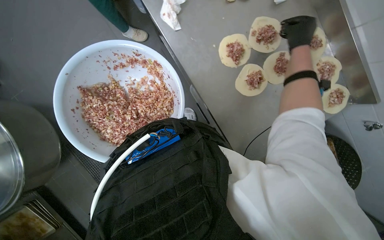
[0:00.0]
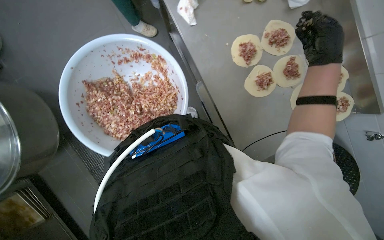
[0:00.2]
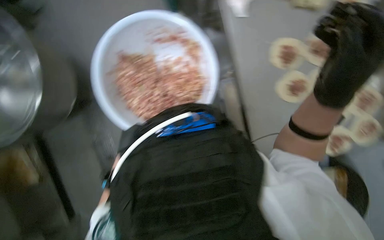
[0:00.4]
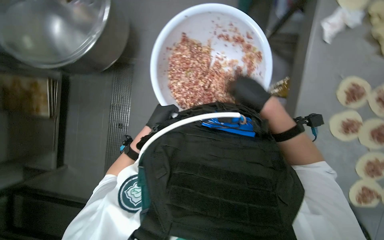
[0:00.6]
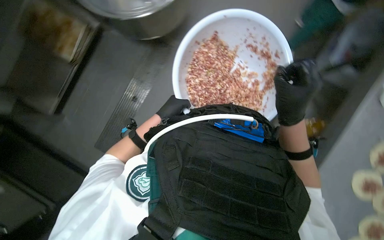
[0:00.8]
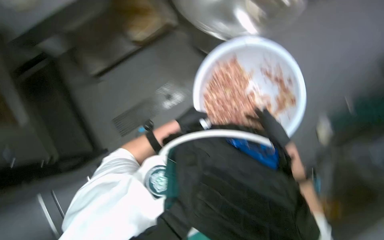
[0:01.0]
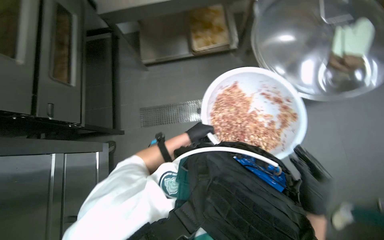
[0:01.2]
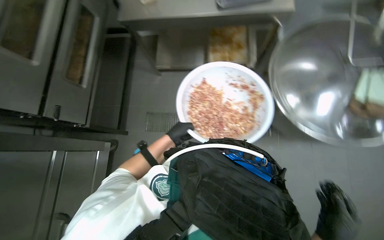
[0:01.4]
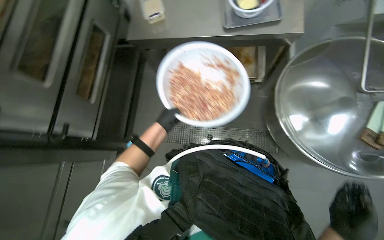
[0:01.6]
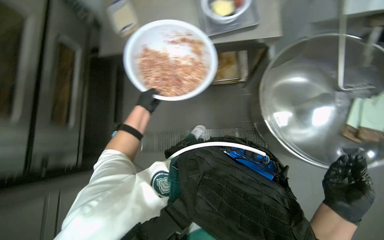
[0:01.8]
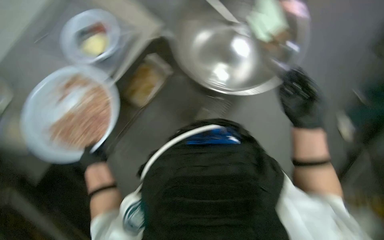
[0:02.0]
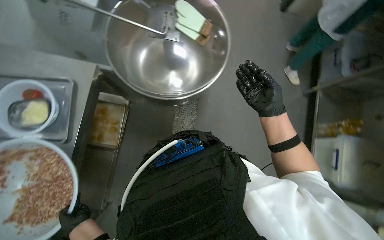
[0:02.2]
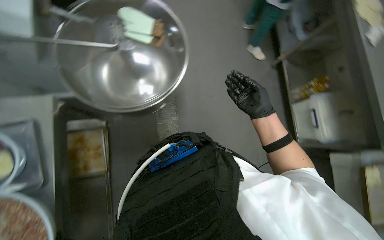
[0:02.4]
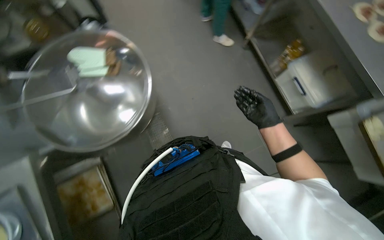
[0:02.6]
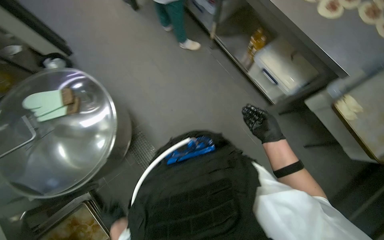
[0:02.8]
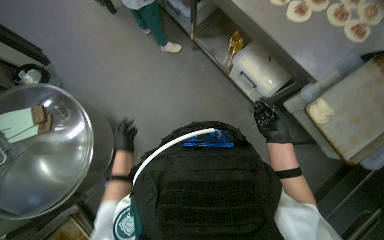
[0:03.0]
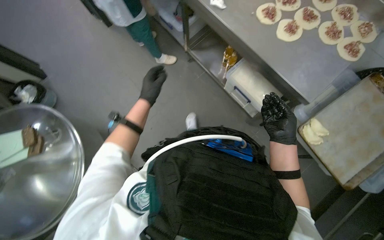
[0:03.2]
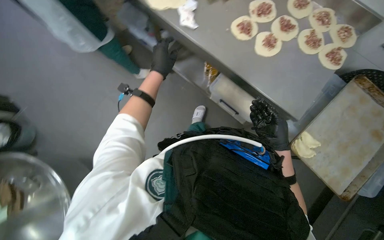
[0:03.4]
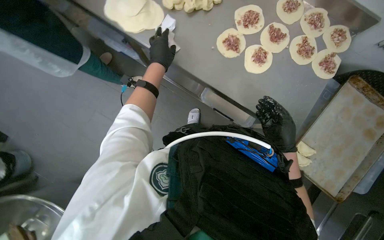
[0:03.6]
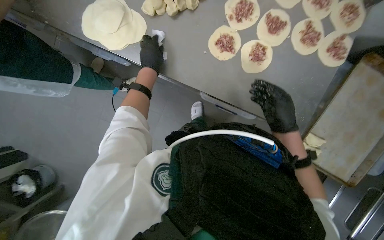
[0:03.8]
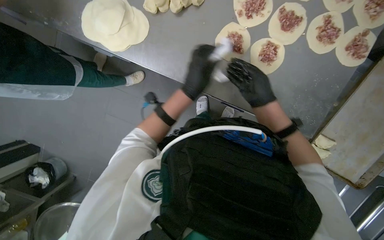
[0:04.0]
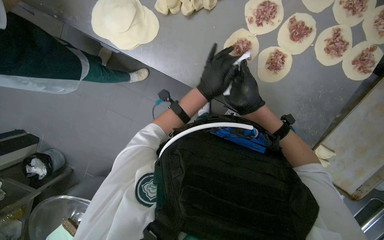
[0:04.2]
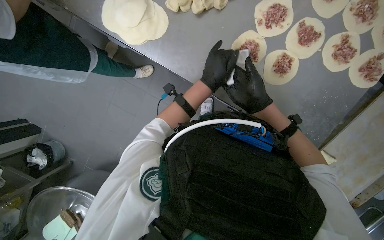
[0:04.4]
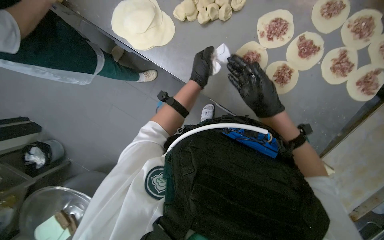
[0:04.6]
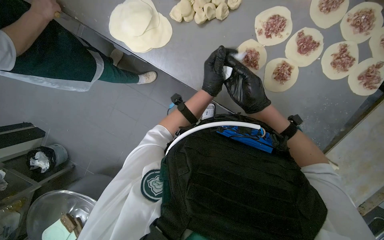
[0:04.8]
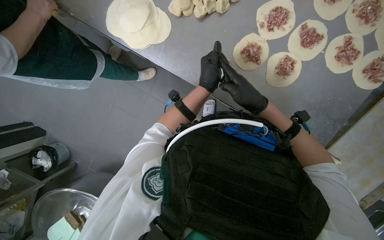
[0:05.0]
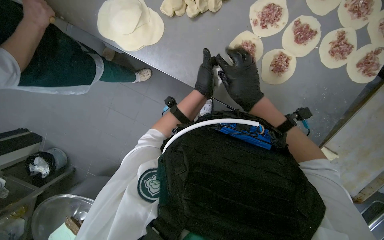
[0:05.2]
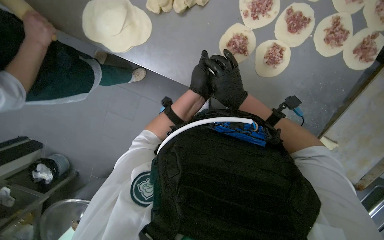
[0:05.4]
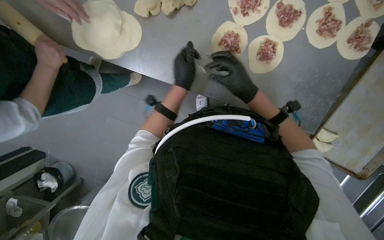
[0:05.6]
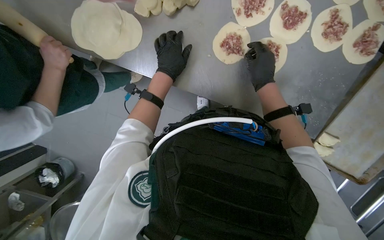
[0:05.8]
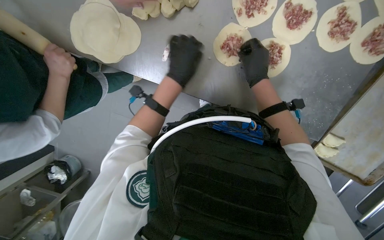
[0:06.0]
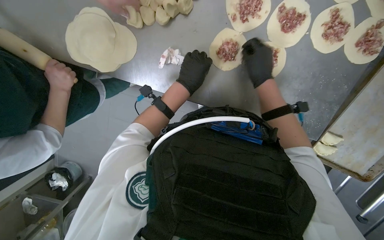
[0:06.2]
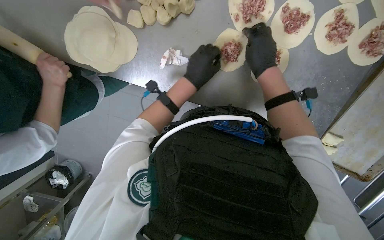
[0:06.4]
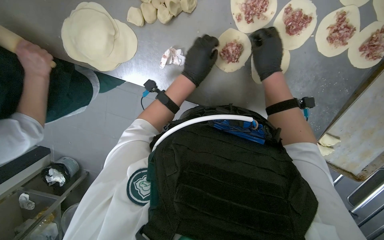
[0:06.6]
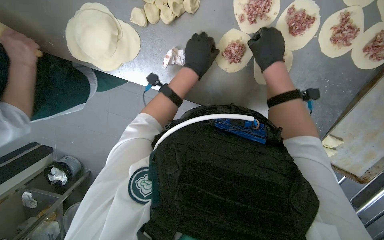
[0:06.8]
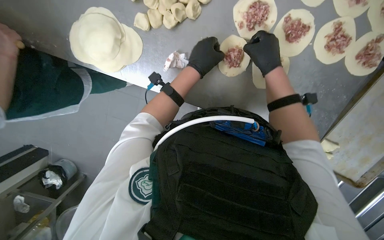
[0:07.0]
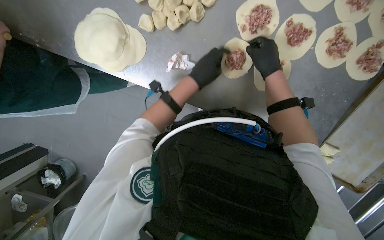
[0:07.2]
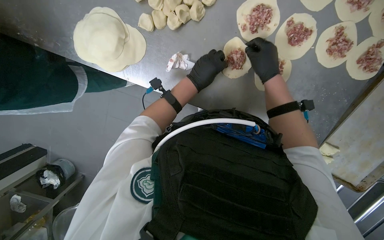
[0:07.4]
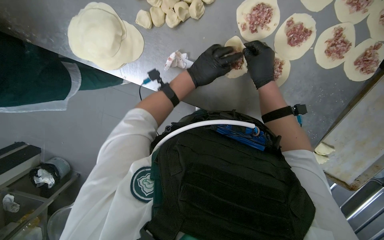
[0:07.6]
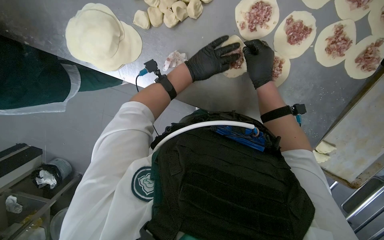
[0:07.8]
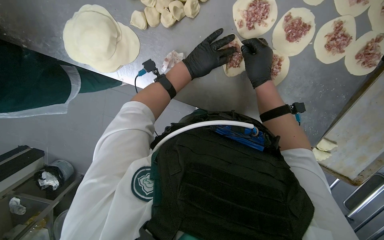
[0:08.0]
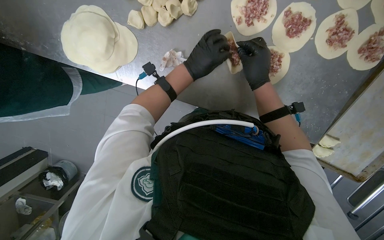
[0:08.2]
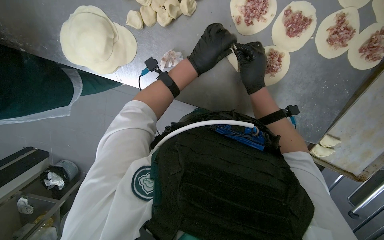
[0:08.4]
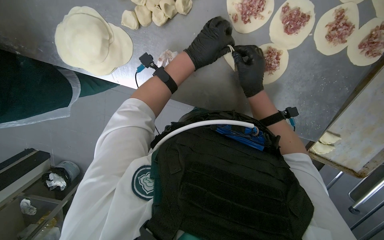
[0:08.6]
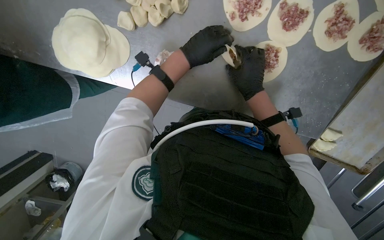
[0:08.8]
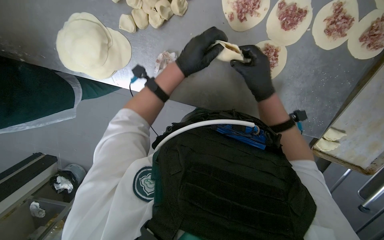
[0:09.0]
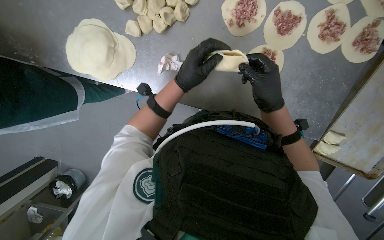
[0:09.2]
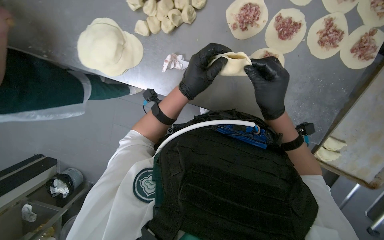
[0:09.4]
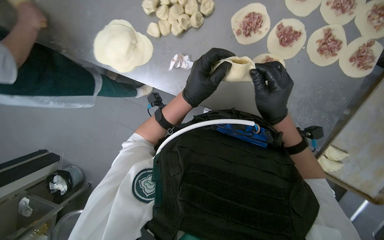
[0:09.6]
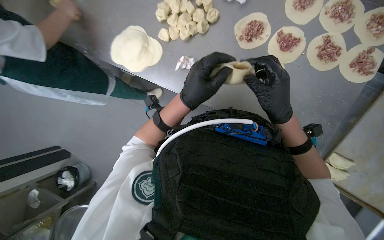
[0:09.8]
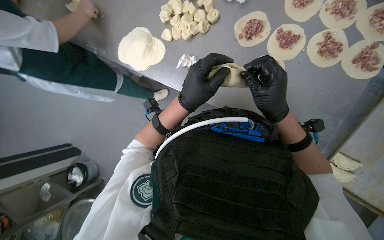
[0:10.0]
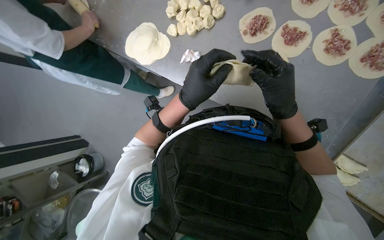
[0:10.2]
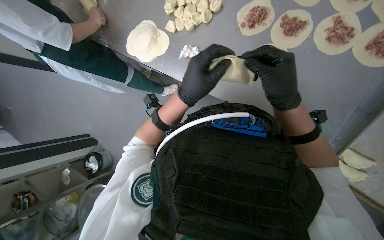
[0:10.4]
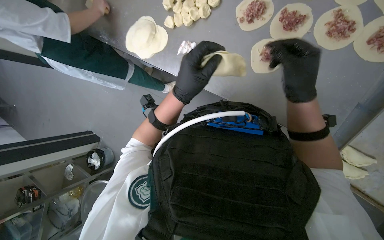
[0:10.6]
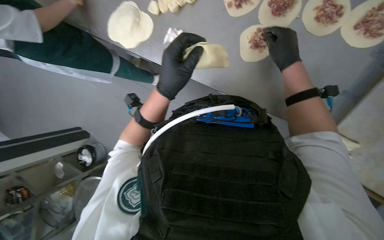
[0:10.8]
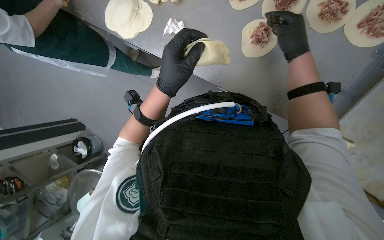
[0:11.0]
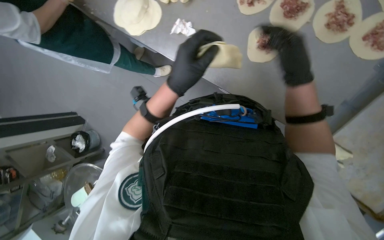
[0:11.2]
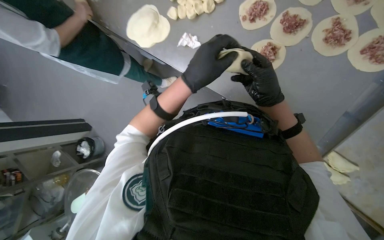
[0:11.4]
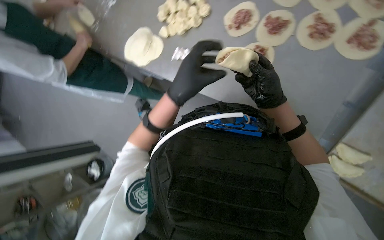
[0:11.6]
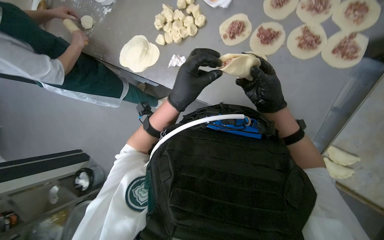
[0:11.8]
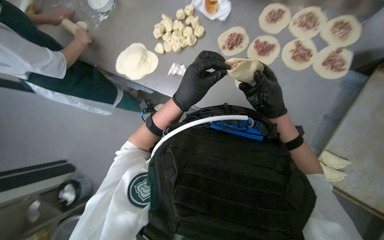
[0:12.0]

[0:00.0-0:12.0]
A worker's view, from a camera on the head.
Job: preparing food.
The whole recording: Making meat dumplings. The worker adds meat filling to dough circles, folds them, and places them on a tray.
0:00.0 to 0:01.6: The wearer looks about 75 degrees further to the left.
0:01.6 to 0:03.0: The camera travels approximately 60 cm. The scene turns some 60 degrees counterclockwise in the picture.
0:03.0 to 0:04.4: The camera travels about 80 cm. The wearer looks about 20 degrees further downward.
0:07.6 to 0:09.0: The hands are busy where they are.
0:09.0 to 0:10.4: The wearer looks approximately 20 degrees further to the left. The view tips upward by about 15 degrees. The left hand travels down the picture and nearer to the camera by roughly 35 cm. The right hand shifts roughly 15 cm nearer to the camera.
0:10.4 to 0:12.0: The right hand travels farther from the camera by approximately 10 cm, and goes up the picture and returns, approximately 10 cm each way.

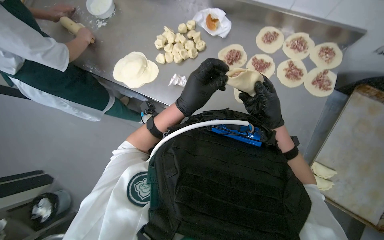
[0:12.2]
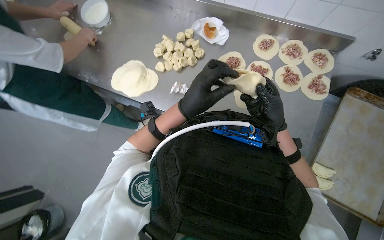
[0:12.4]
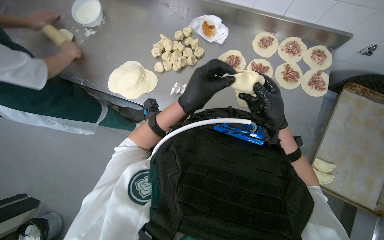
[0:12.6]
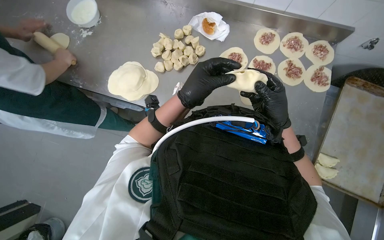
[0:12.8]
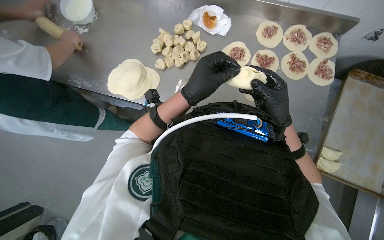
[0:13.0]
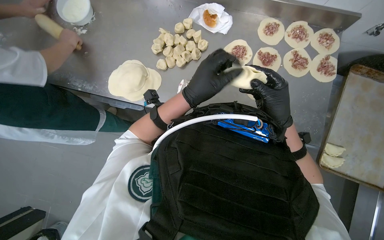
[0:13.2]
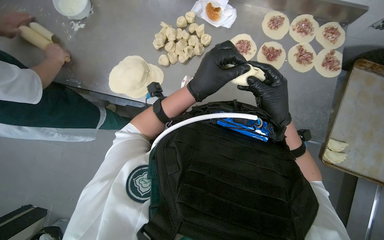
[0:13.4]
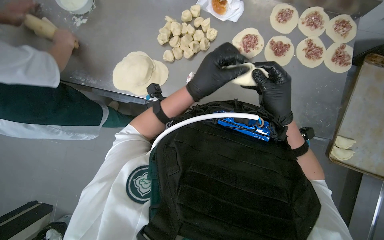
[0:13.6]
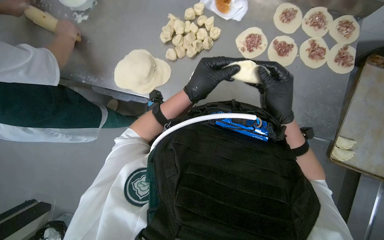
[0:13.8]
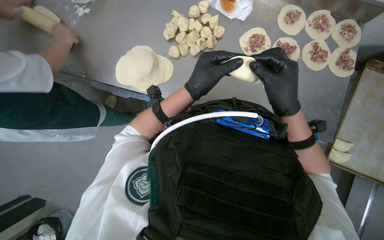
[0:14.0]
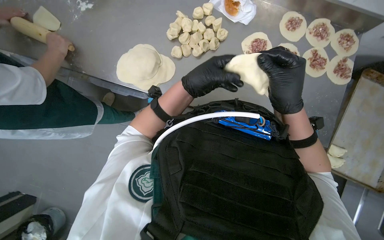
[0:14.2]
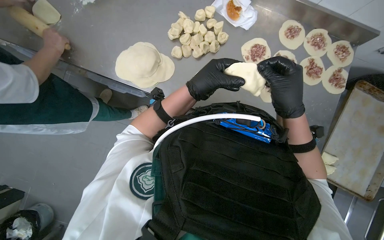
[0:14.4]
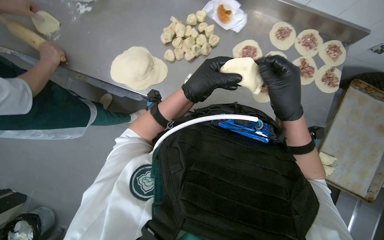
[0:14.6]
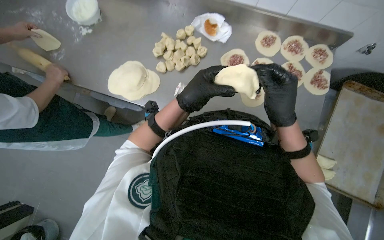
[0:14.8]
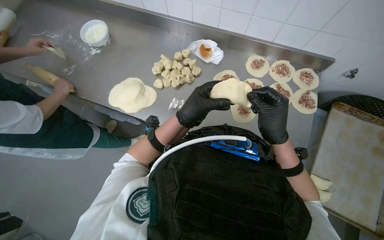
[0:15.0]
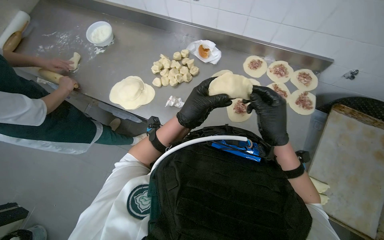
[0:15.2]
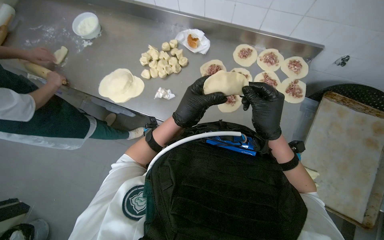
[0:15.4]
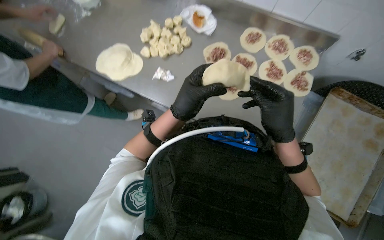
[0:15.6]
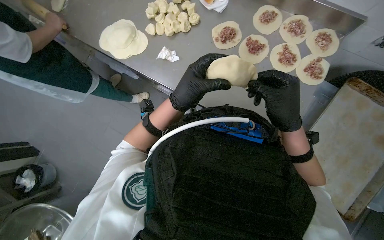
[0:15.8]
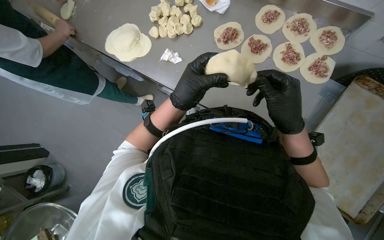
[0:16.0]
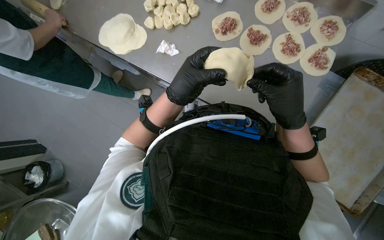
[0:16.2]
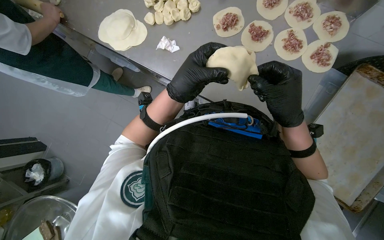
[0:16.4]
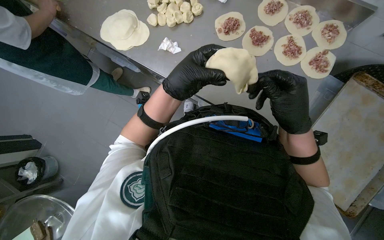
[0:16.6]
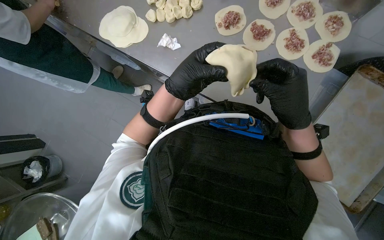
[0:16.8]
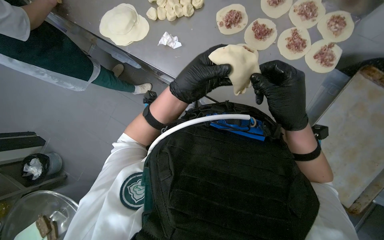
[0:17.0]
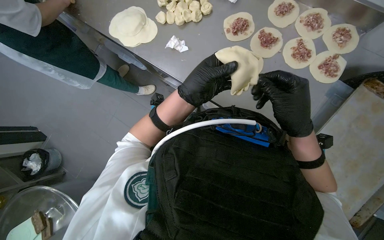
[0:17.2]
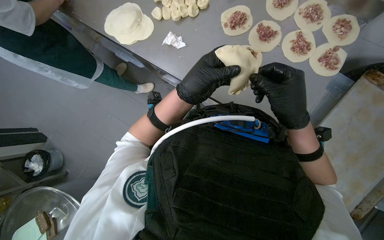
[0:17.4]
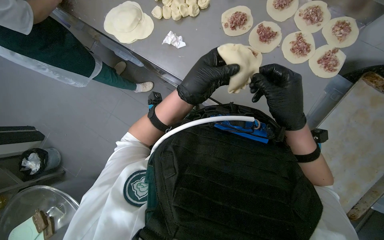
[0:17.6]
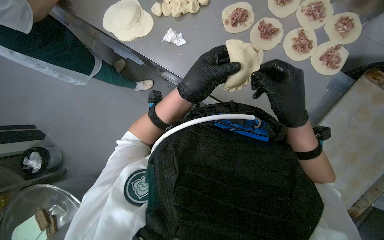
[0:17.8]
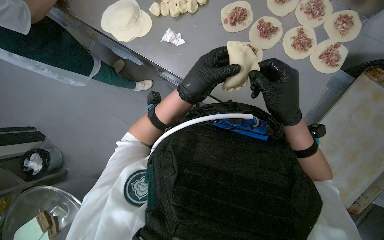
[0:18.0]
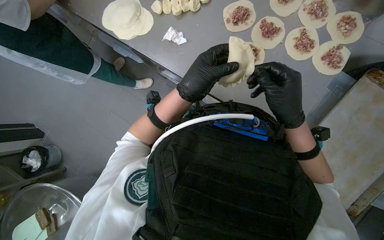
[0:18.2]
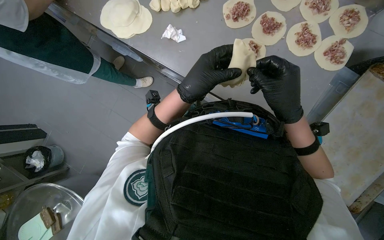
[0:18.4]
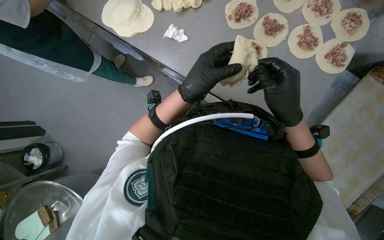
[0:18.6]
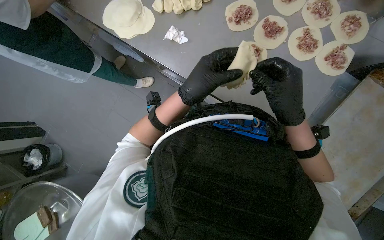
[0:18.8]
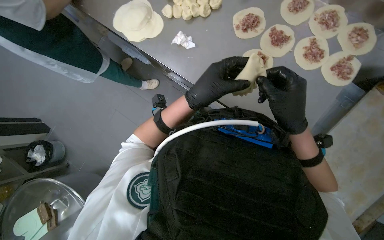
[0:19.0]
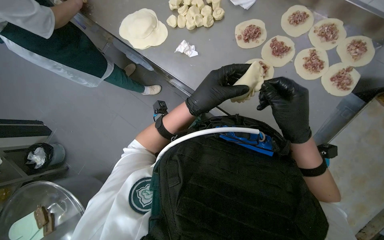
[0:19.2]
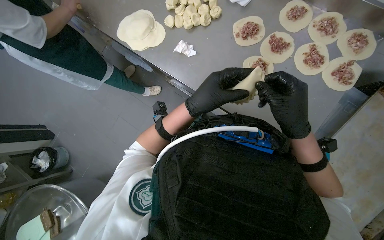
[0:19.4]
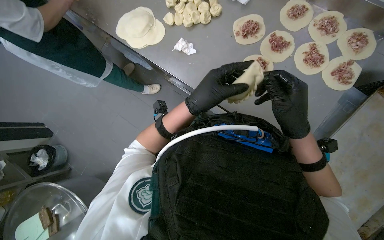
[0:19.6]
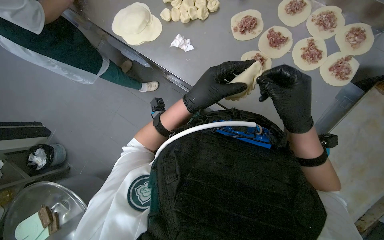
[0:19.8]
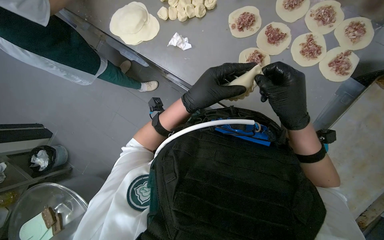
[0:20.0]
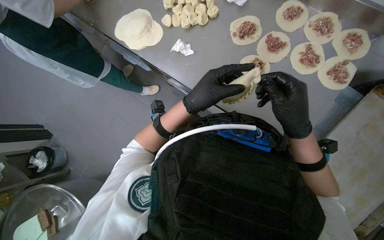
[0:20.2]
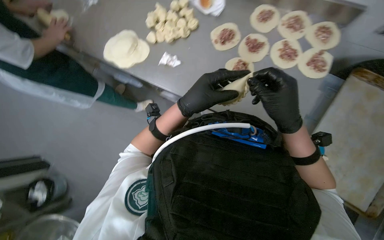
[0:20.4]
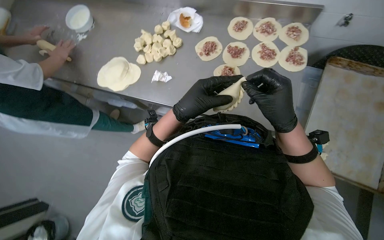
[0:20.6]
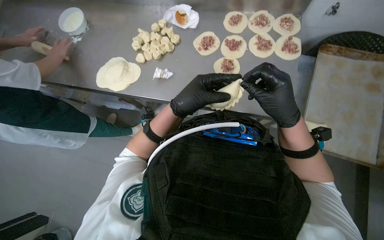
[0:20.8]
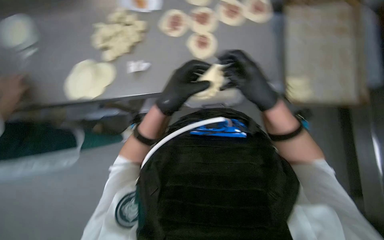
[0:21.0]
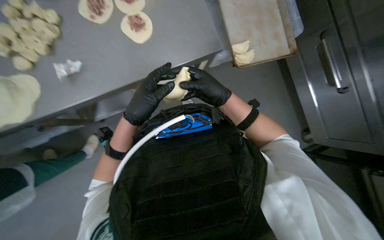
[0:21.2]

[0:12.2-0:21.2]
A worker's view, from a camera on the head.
Job: preparing food.
The whole recording: Making meat dumplings. The worker adds meat filling to dough circles, folds them, and places them on a tray.
0:12.2 to 0:13.8: The hands make small movements and keep their place.
0:13.8 to 0:15.2: The view tips upward by about 10 degrees.
0:15.2 to 0:16.6: The camera pitches downward, by approximately 20 degrees.
0:16.6 to 0:19.8: The hands are busy where they are.
0:19.8 to 0:21.2: The wearer's head swings roughly 55 degrees to the right.
